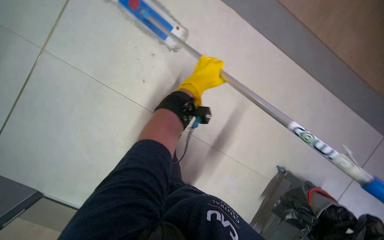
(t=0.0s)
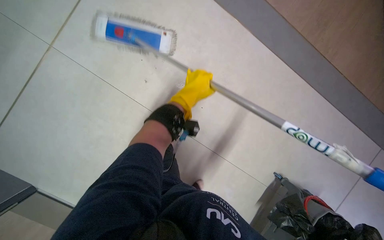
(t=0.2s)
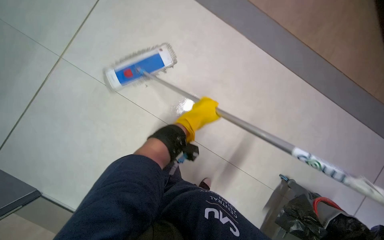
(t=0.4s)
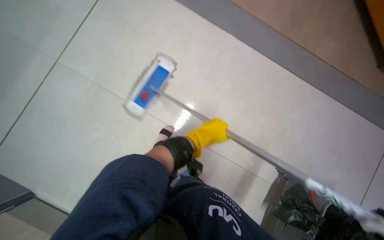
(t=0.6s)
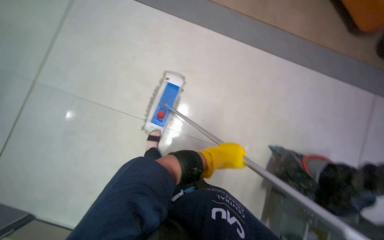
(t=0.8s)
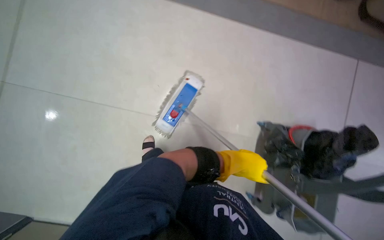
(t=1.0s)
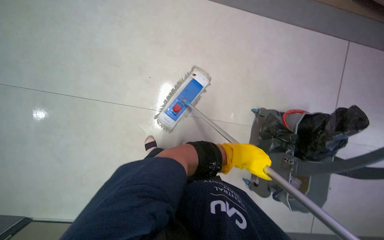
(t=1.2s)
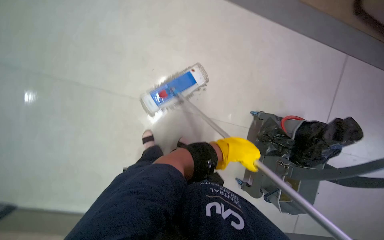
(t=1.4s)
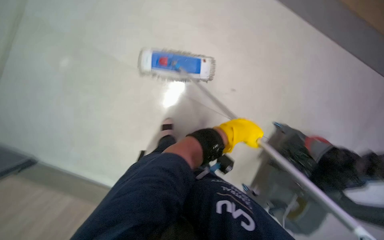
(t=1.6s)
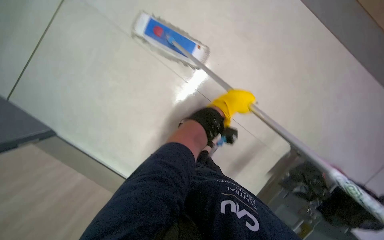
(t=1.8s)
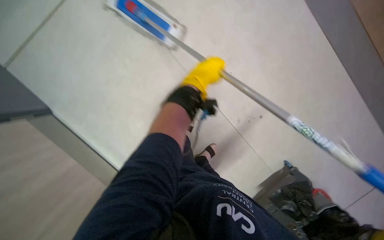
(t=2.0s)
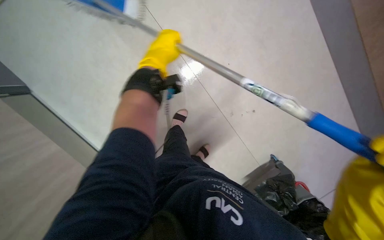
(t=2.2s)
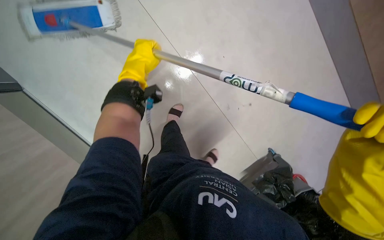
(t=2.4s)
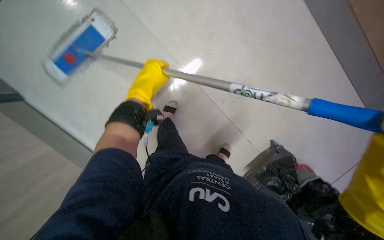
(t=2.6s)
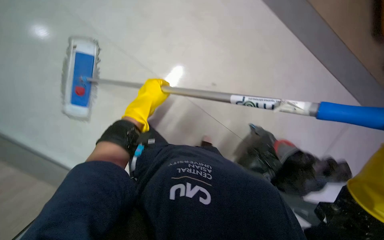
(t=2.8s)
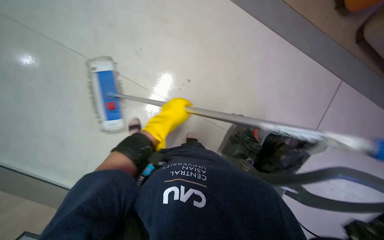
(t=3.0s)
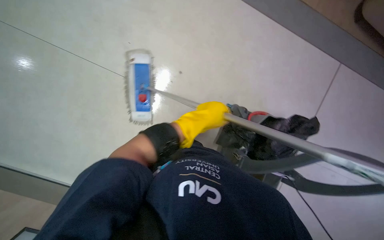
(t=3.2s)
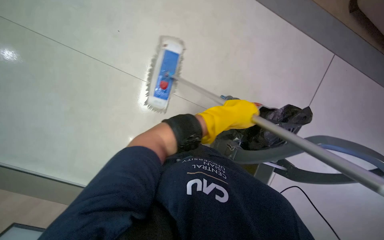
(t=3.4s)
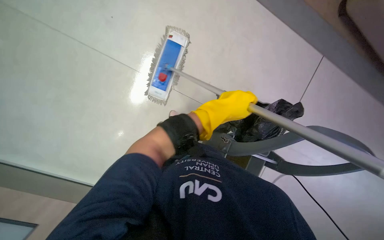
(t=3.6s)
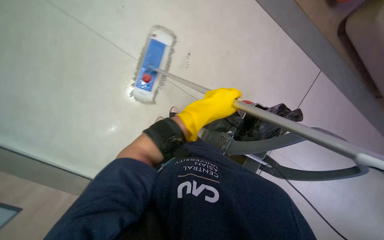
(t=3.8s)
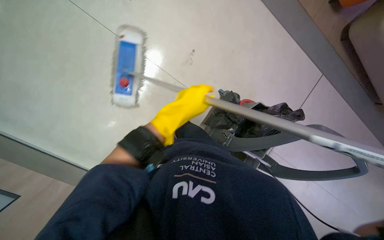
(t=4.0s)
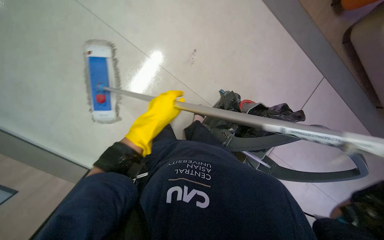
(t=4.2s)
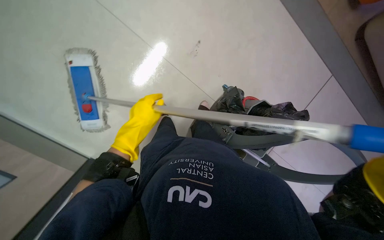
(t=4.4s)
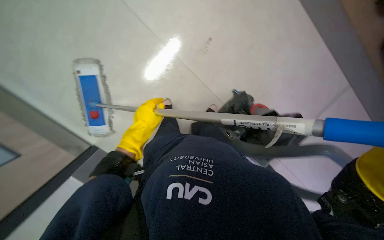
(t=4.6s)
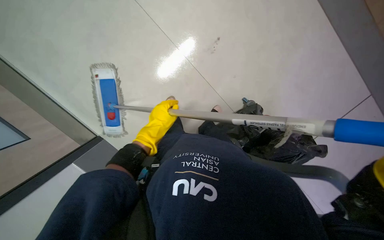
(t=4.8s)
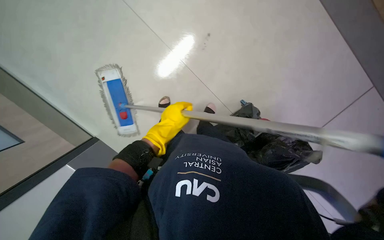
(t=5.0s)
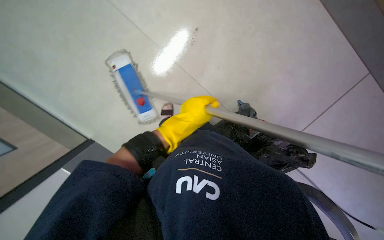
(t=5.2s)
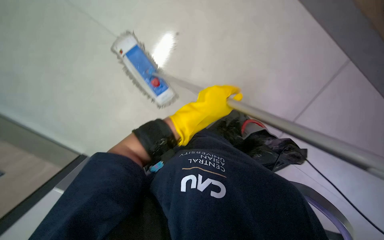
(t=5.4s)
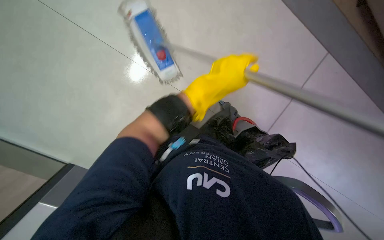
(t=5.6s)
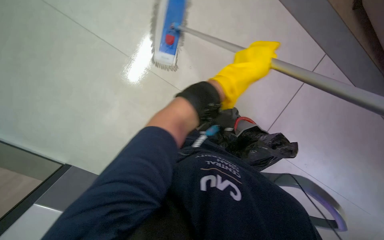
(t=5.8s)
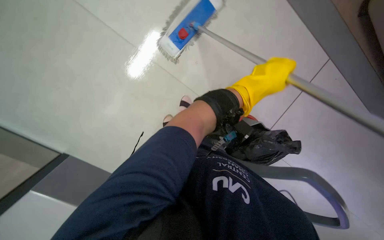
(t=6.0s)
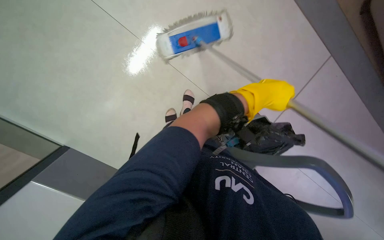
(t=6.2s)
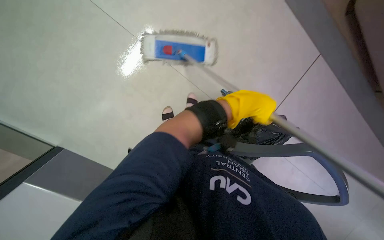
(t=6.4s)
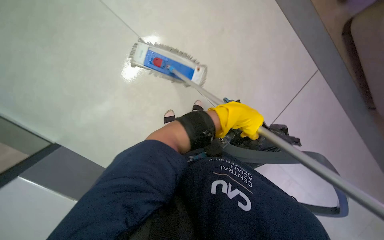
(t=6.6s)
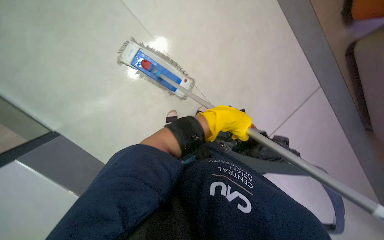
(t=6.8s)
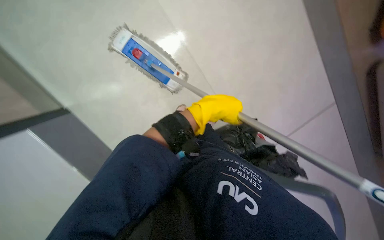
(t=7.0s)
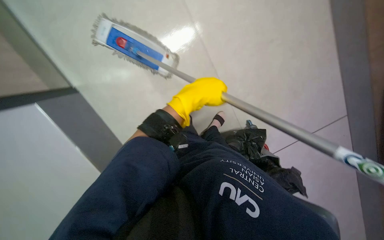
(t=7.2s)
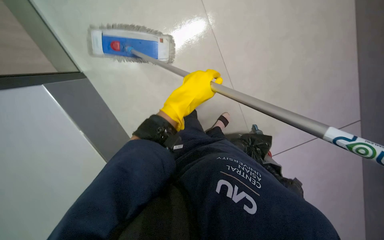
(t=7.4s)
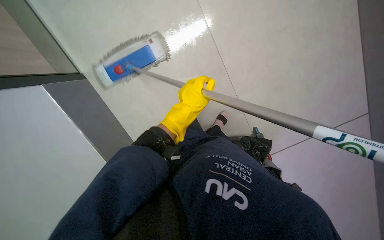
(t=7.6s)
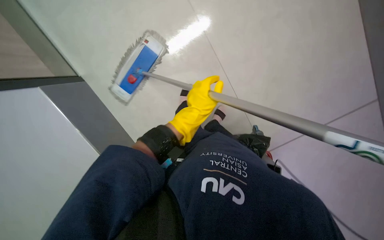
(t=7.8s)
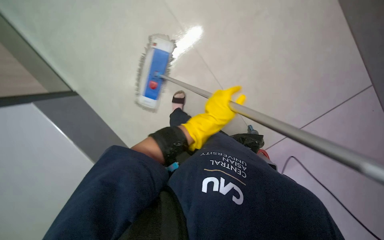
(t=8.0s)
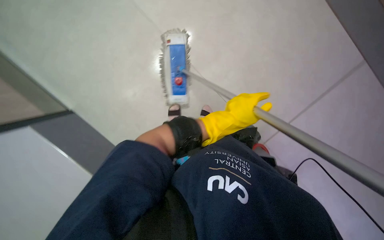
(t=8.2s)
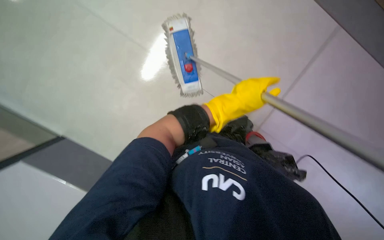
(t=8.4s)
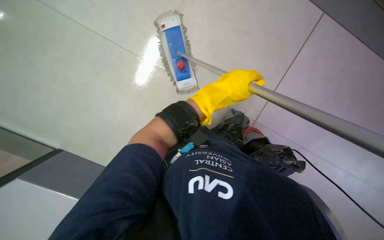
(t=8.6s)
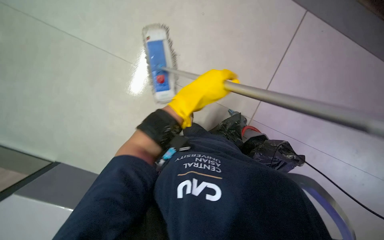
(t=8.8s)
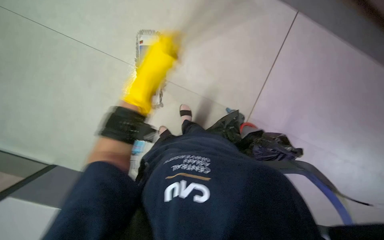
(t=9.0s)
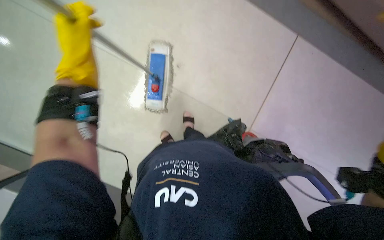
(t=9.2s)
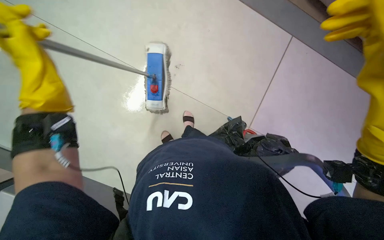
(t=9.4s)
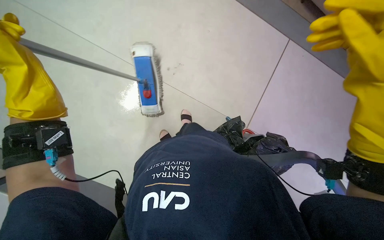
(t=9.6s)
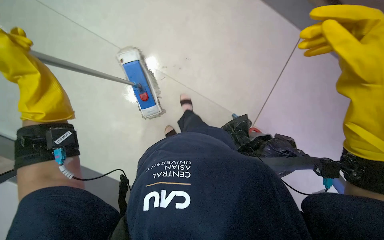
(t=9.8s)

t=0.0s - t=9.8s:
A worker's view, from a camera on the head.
Job: mopping floor.
The whole recording: Mopping the hallway floor. The worker mops the hallway floor and rinses the mop in the bucket.
t=0.0s - t=1.4s: The left hand heads down the picture and to the right, covering some 30 cm.
t=5.6s - t=7.0s: The left hand travels to the right and back again, approximately 5 cm each way.
t=8.4s - t=9.8s: The left hand shifts some 40 cm nearer to the camera and to the left.

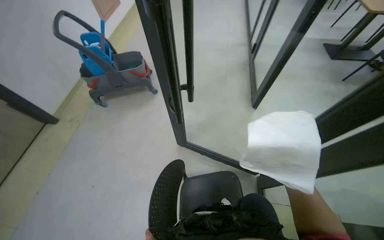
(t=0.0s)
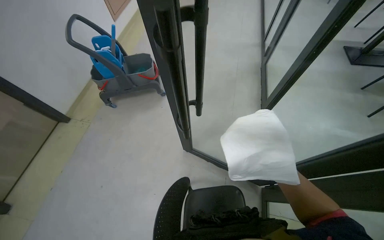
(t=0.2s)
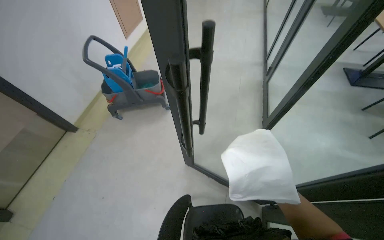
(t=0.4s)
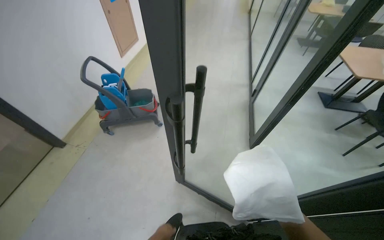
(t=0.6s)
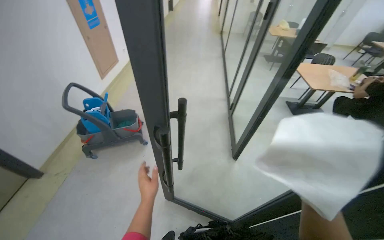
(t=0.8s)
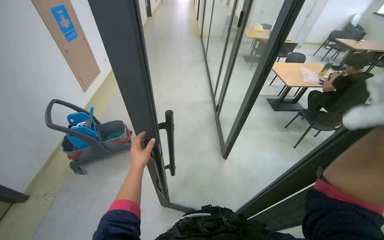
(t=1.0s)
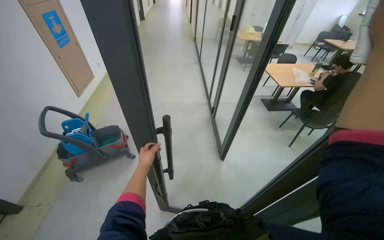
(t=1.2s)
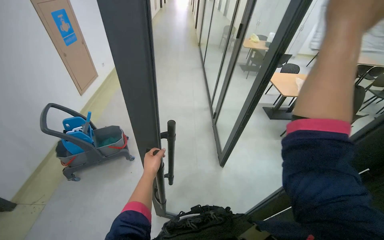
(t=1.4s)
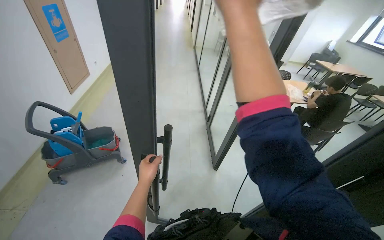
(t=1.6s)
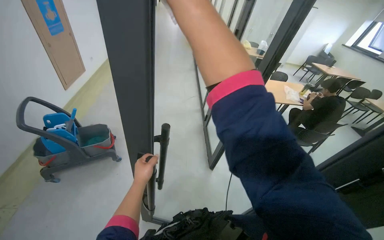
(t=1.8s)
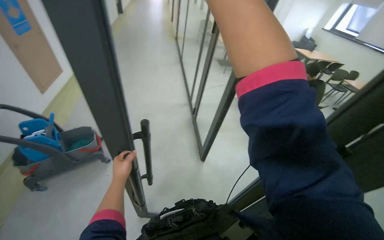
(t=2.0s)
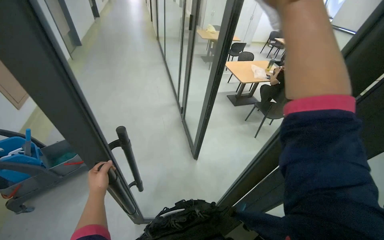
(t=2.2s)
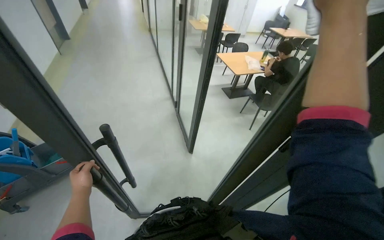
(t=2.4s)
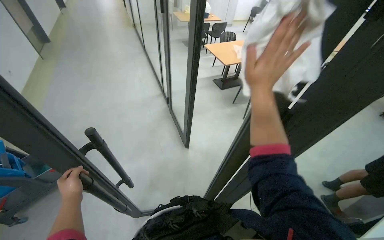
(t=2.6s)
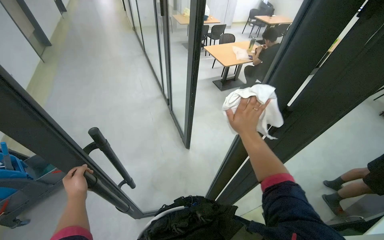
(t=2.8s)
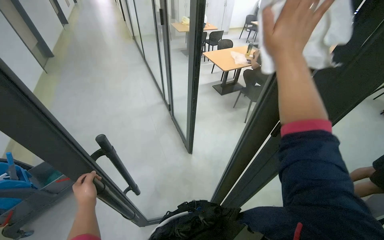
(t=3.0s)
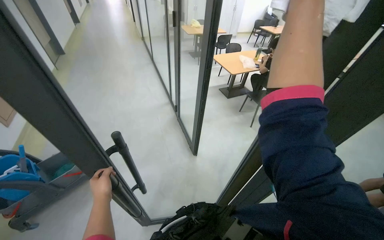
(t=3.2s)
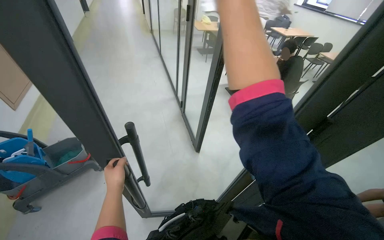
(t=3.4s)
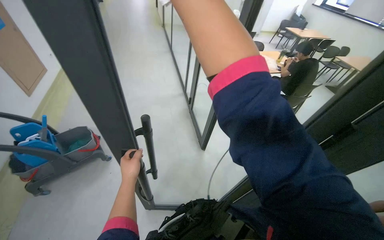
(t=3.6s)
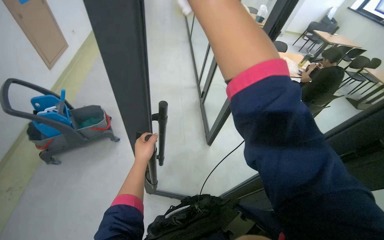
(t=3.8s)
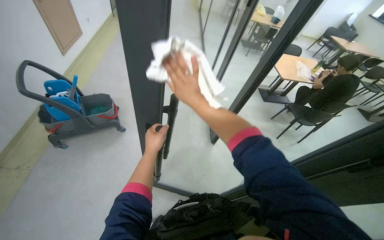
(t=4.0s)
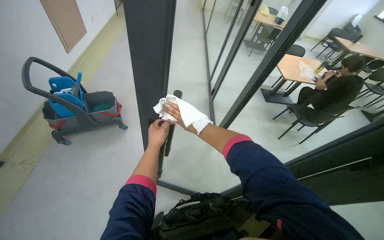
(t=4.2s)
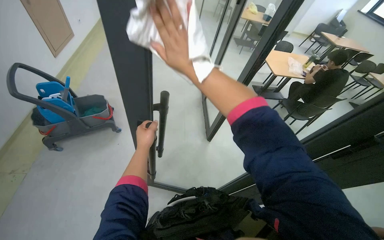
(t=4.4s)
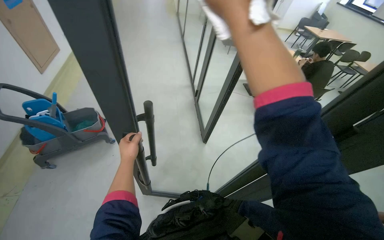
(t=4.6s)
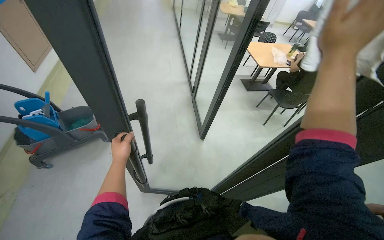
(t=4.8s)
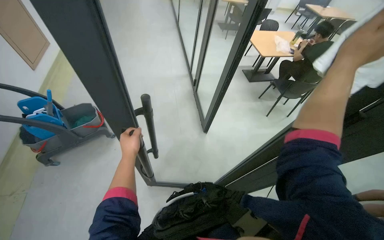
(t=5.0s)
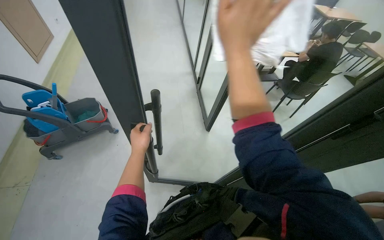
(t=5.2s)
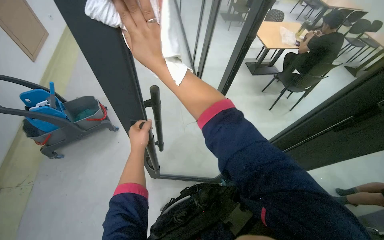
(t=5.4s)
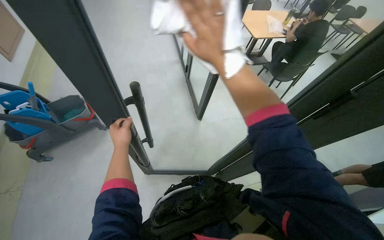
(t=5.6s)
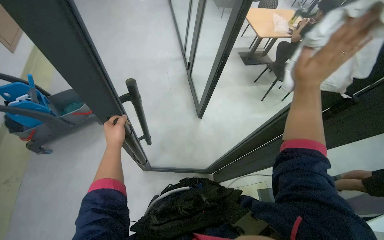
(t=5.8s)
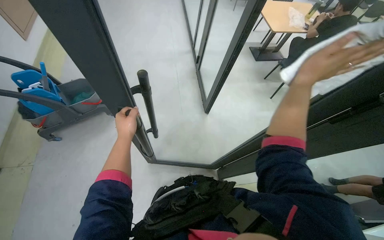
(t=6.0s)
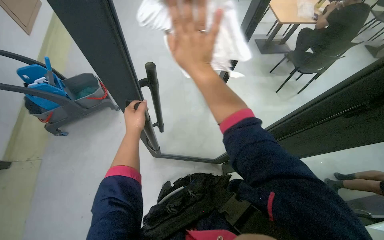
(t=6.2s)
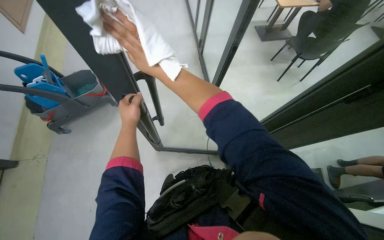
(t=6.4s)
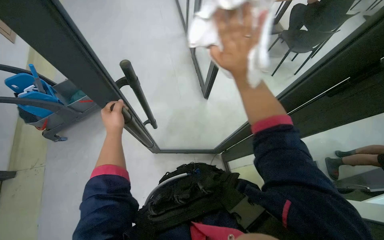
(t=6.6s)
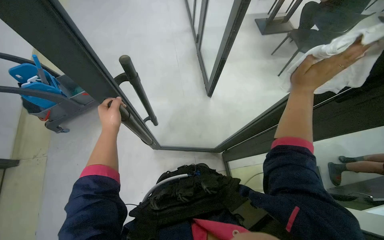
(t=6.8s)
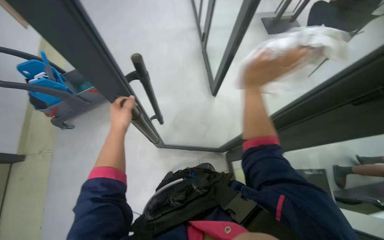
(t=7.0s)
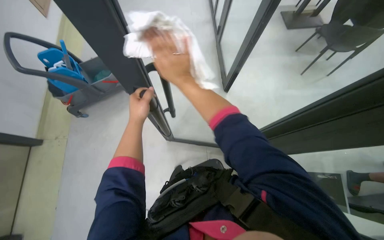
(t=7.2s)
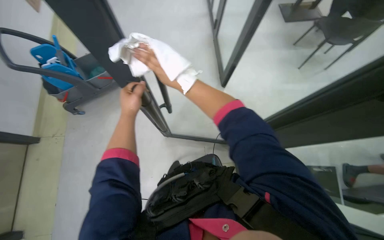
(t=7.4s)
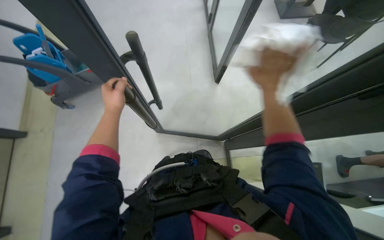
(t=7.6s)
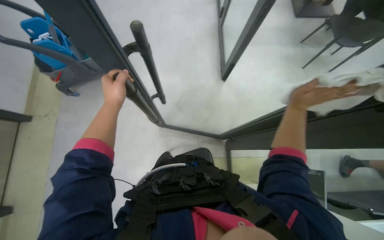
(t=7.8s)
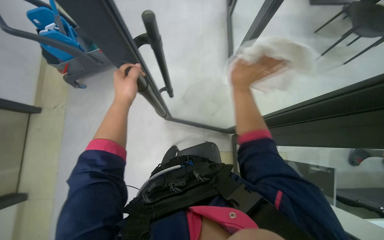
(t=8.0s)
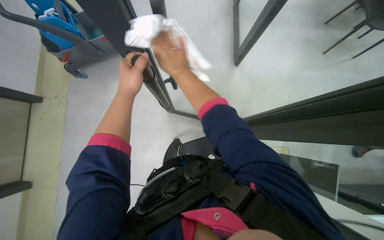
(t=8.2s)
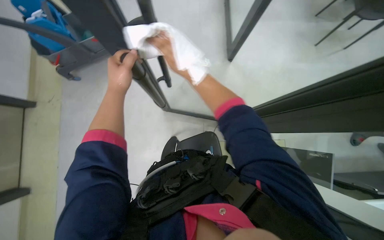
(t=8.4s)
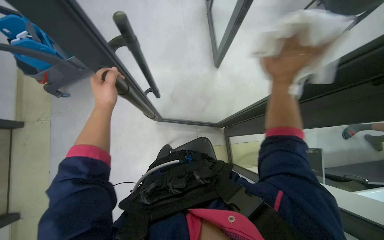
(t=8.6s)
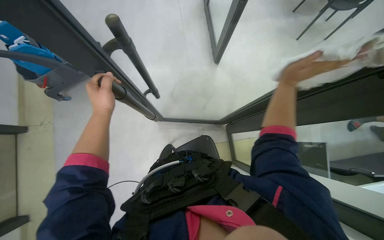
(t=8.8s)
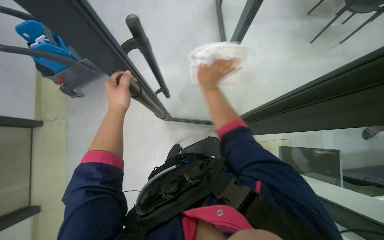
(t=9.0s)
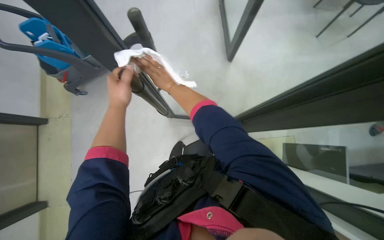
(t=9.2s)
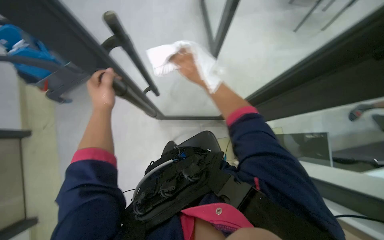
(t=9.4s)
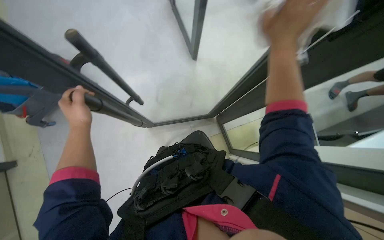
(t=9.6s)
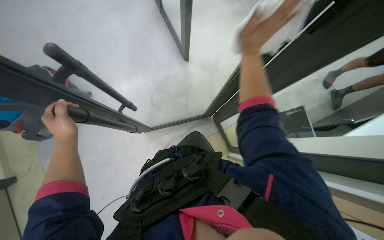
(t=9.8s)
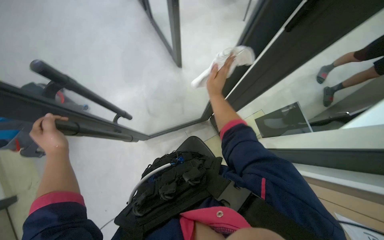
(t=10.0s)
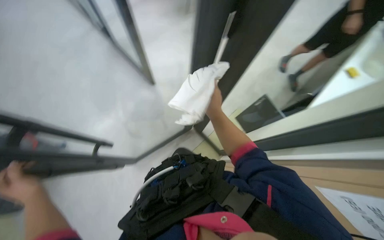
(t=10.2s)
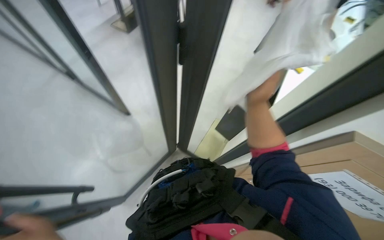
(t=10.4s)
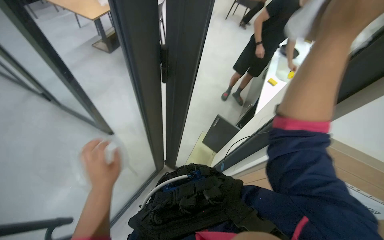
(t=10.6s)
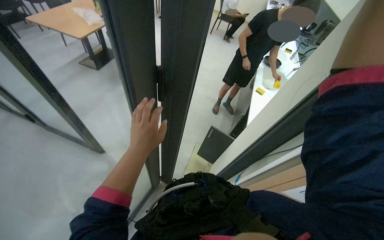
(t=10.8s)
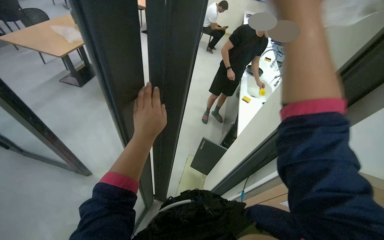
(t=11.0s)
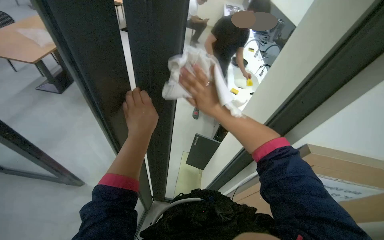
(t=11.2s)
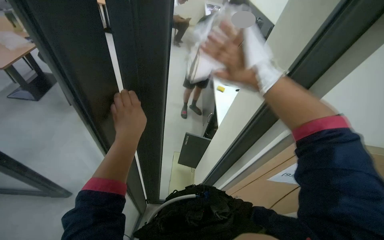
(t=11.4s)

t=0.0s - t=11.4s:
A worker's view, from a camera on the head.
Job: wiping surfaces.
The whole recording: Wiping door frame and handle. The worker wipes the door frame and handle with a white cloth.
t=0.0s - t=1.4s: The camera travels about 40 cm. The wearer looks about 15 degrees further upward.
t=1.4s - t=2.8s: The head turns to the right by roughly 20 degrees.
t=10.0s - t=11.4s: The wearer's head swings about 45 degrees to the right. The view tilts about 20 degrees upward.
